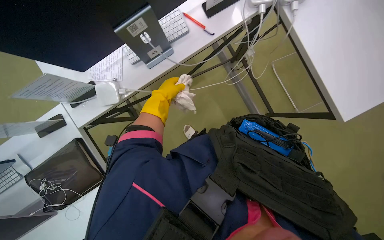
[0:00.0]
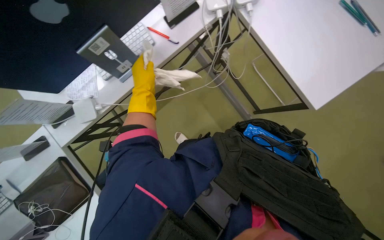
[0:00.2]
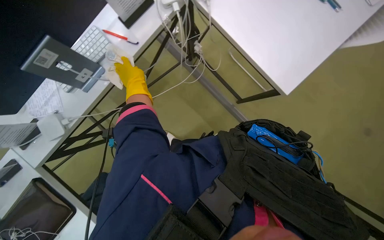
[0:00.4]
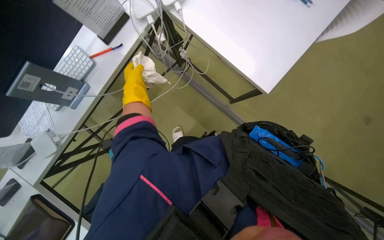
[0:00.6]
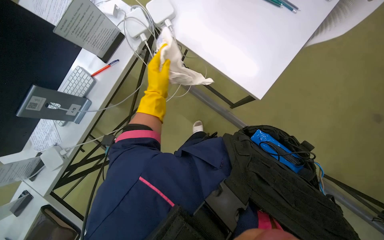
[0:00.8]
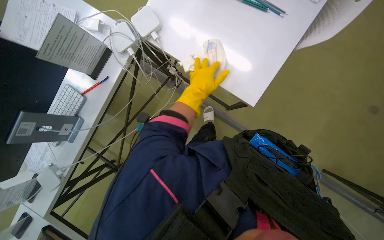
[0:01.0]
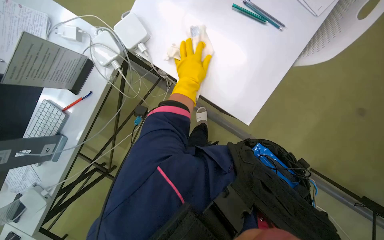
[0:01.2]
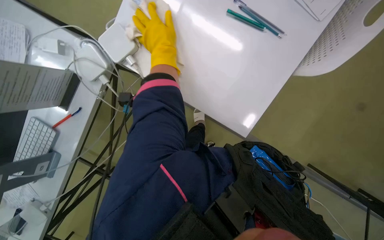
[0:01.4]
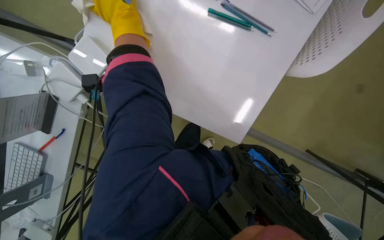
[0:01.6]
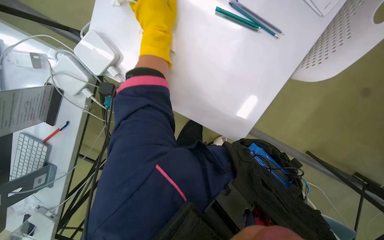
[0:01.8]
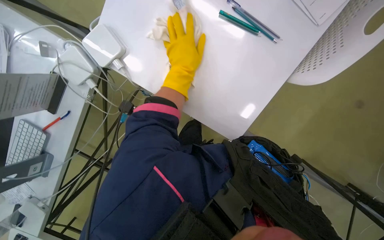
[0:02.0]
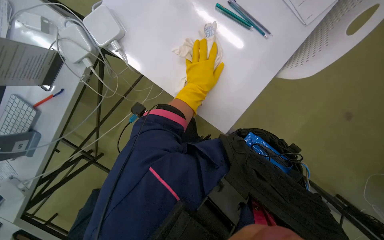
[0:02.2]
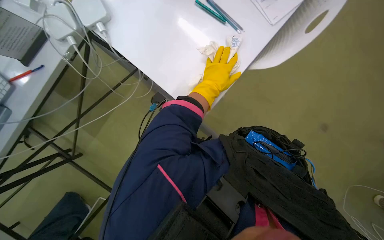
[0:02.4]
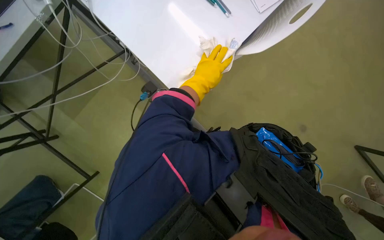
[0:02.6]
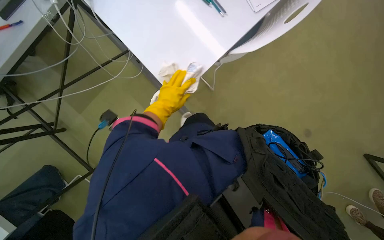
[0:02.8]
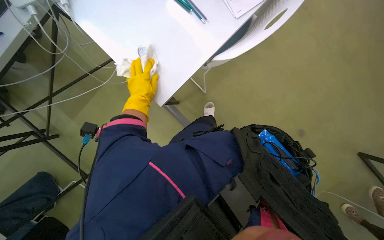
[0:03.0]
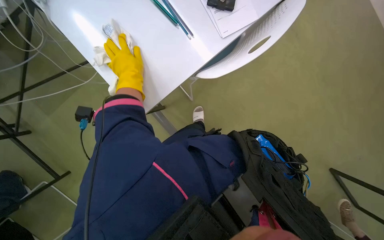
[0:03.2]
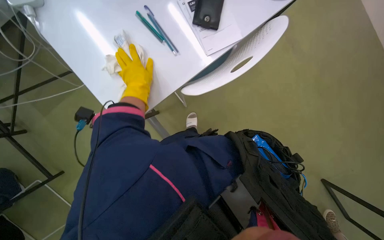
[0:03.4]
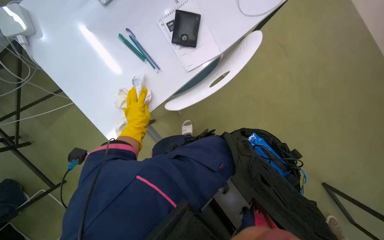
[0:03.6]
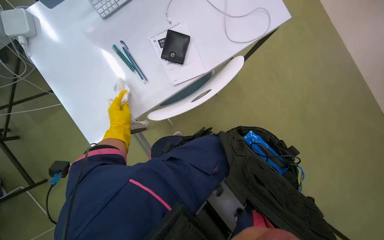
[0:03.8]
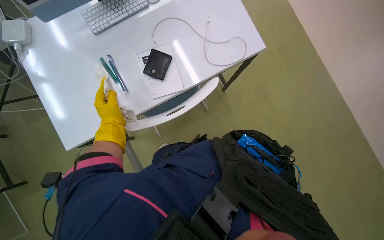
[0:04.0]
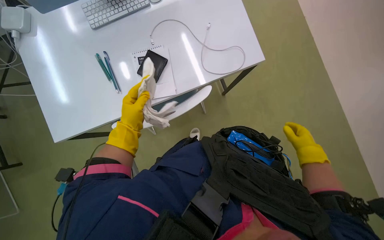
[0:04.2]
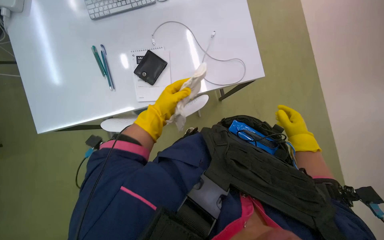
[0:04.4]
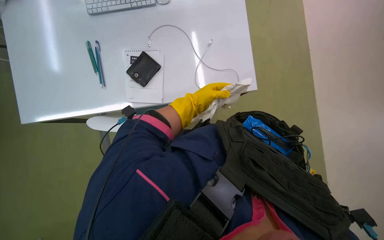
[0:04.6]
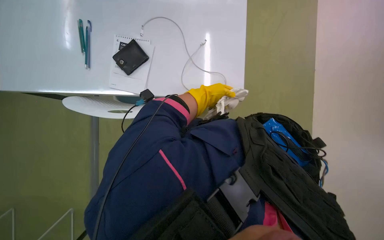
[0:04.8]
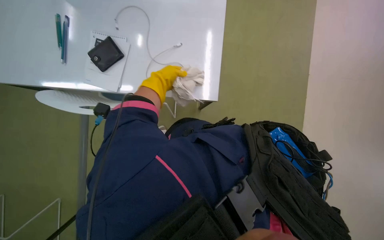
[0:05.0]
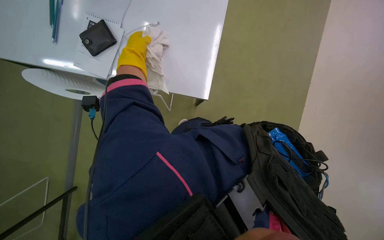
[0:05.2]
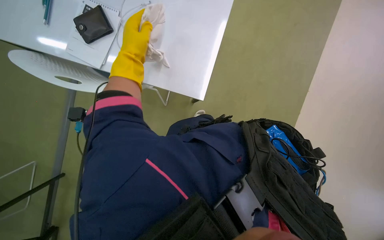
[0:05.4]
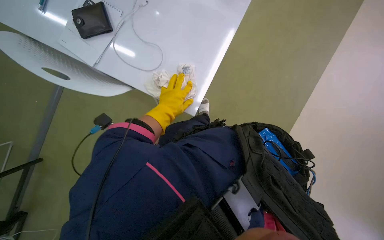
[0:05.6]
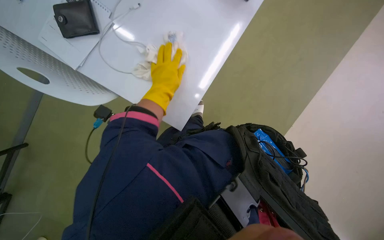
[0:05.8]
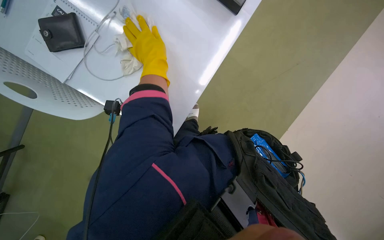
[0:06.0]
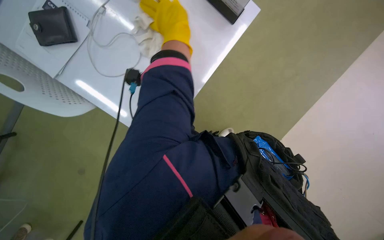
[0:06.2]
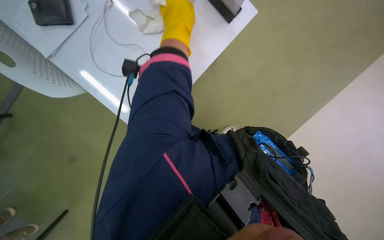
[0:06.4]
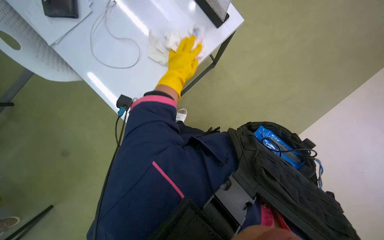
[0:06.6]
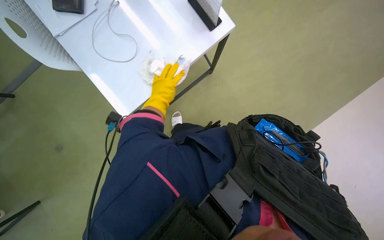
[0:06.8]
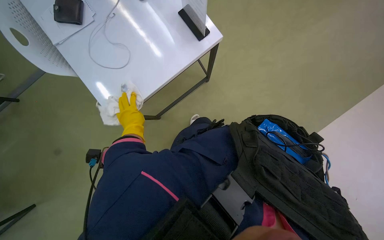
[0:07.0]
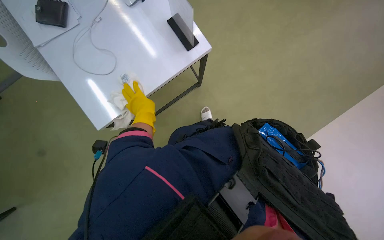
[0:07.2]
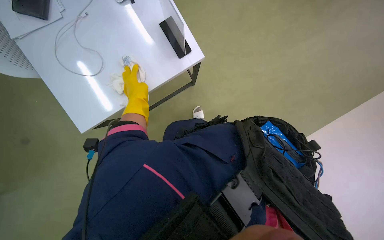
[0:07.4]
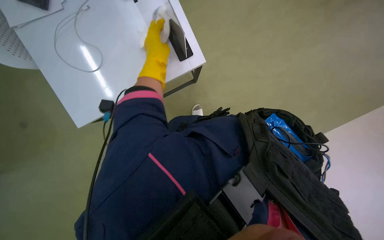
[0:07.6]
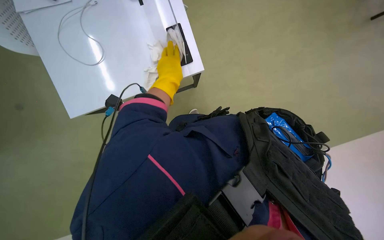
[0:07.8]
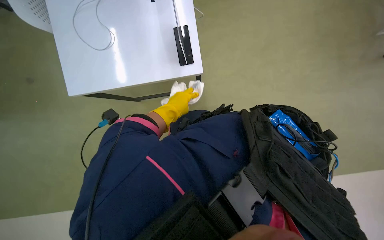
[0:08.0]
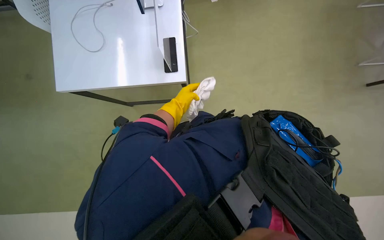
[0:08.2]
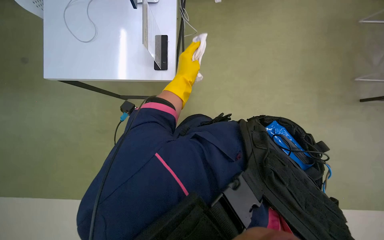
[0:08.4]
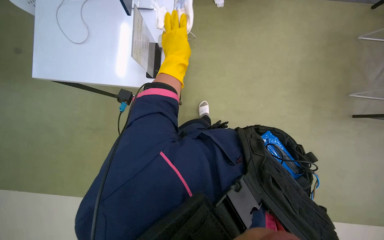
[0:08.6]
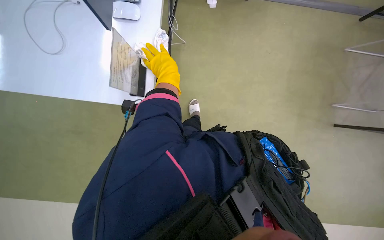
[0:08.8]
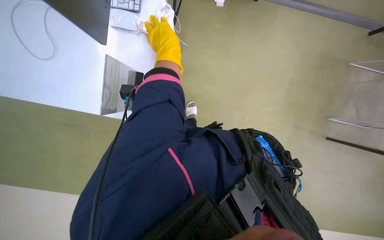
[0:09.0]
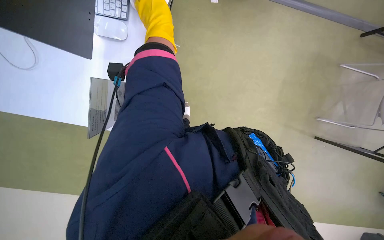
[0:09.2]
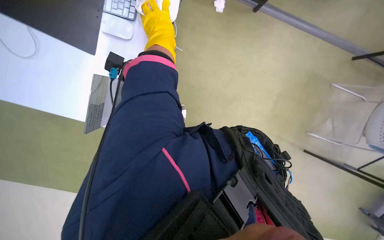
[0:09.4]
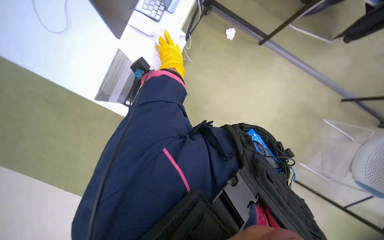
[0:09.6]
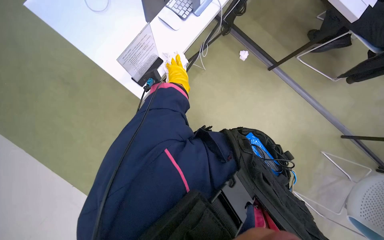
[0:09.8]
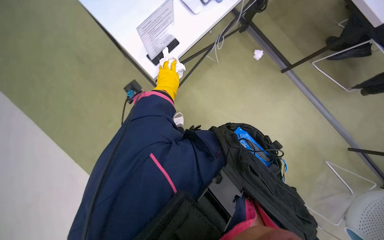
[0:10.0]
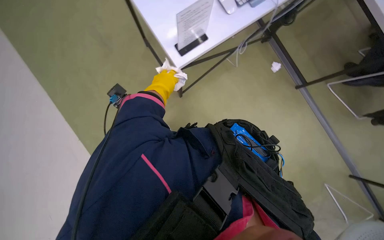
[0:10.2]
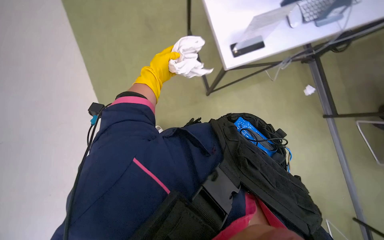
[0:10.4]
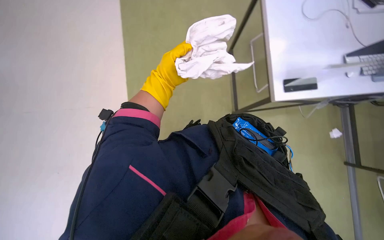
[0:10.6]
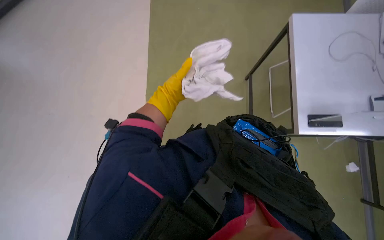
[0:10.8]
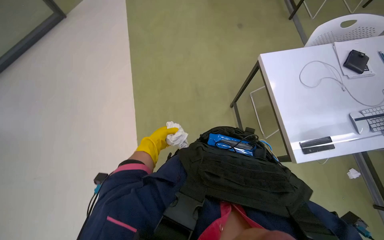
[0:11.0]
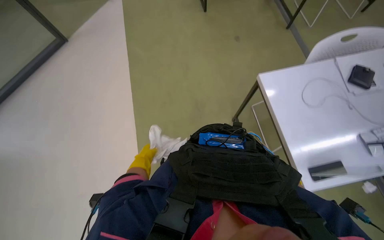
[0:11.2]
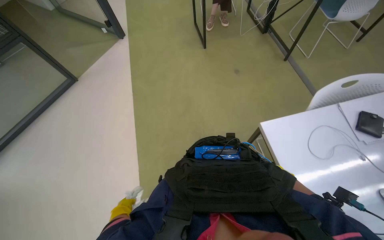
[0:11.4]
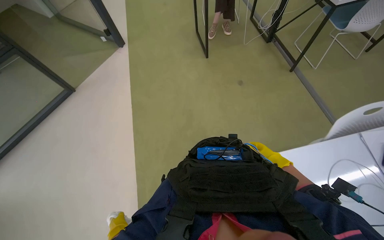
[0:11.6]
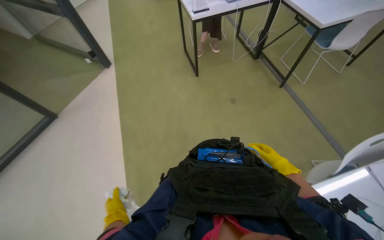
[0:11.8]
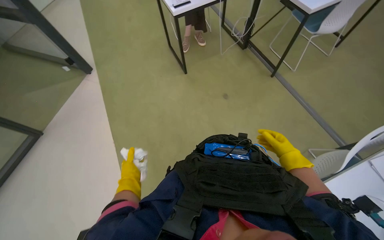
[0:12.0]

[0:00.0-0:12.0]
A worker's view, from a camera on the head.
Job: wiping surfaces.
The whole recording: Wiping office desks. The worker wipes down multiple office desks with a cloth.
0:00.0 to 0:01.6: The camera travels approximately 60 cm. The camera pitches downward, by about 10 degrees. The scene rotates counterclockwise by roughly 35 degrees.
0:01.6 to 0:03.0: The left hand travels down the picture by some 40 cm, and goes to the right and returns, about 20 cm each way.
0:03.0 to 0:04.4: The left hand travels to the right by some 20 cm.
0:04.4 to 0:06.0: The left hand moves left and right over roughly 25 cm, changing direction 2 times.
0:06.0 to 0:07.6: The left hand moves up and down the picture over roughly 30 cm, changing direction 2 times.
0:07.6 to 0:09.0: The left hand moves roughly 15 cm farther from the camera and comes back.
0:09.0 to 0:10.4: The scene rotates clockwise by approximately 55 degrees.

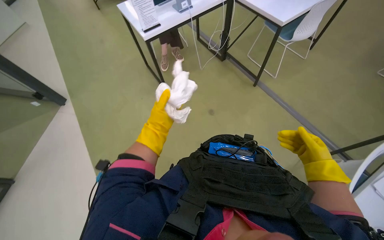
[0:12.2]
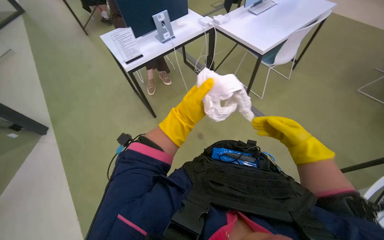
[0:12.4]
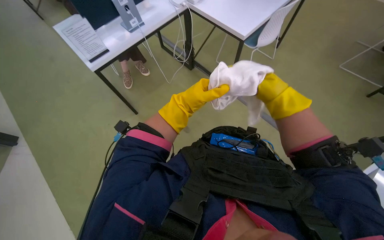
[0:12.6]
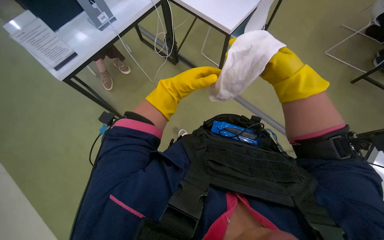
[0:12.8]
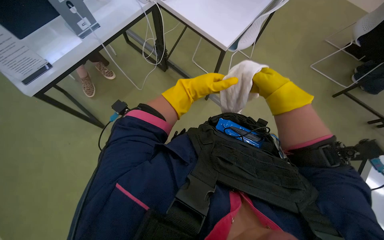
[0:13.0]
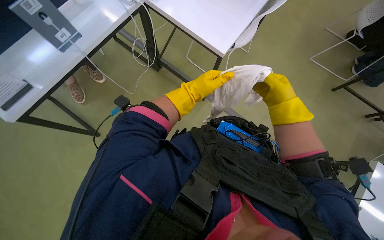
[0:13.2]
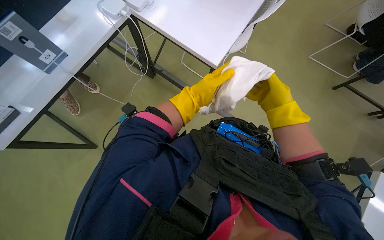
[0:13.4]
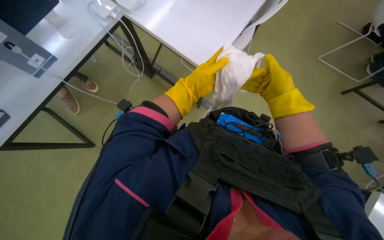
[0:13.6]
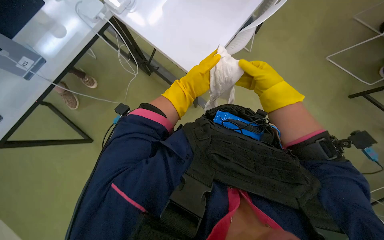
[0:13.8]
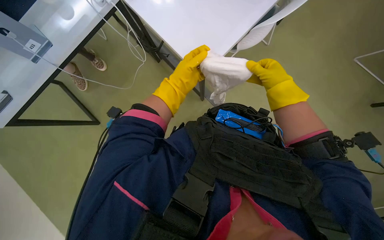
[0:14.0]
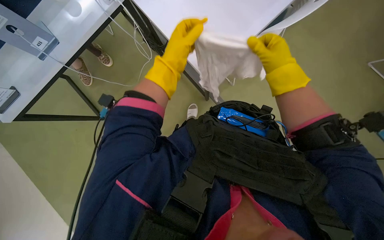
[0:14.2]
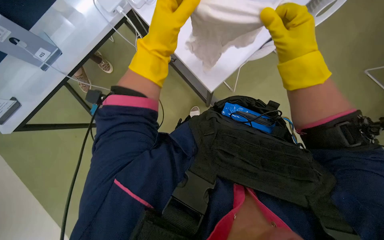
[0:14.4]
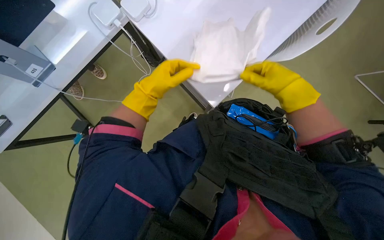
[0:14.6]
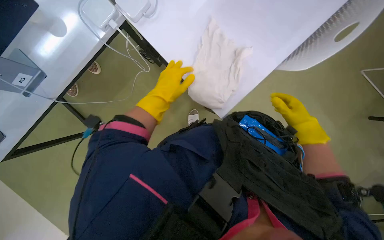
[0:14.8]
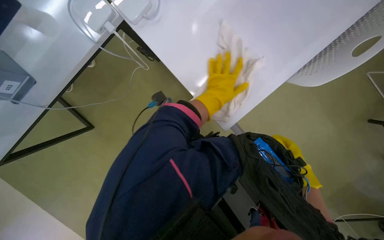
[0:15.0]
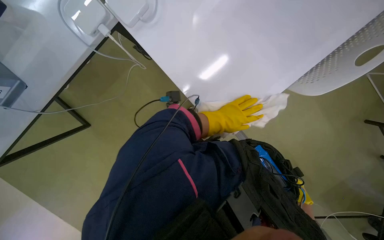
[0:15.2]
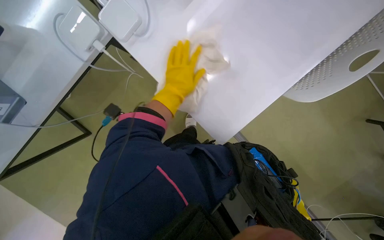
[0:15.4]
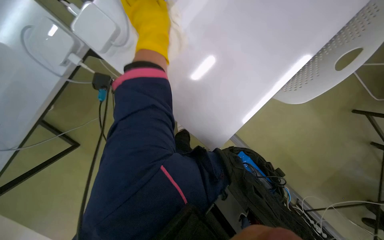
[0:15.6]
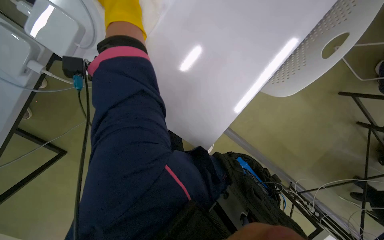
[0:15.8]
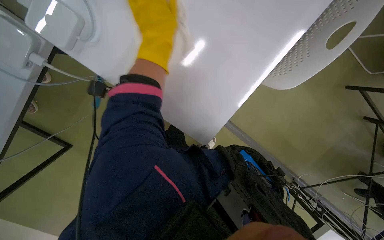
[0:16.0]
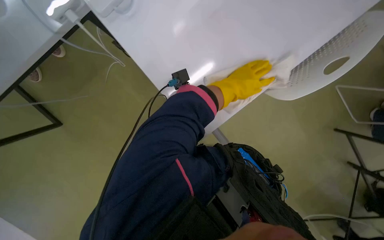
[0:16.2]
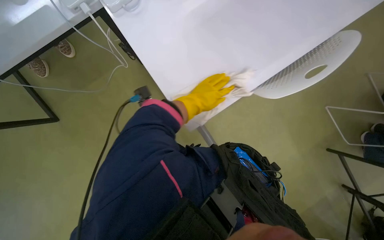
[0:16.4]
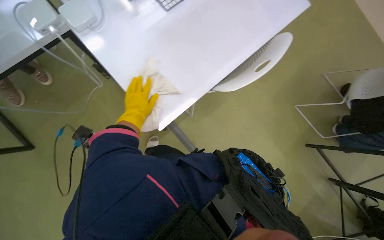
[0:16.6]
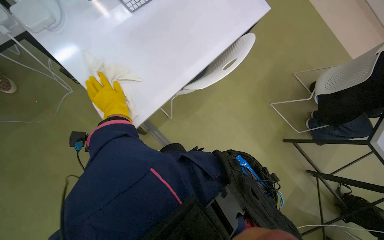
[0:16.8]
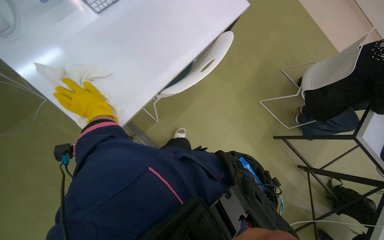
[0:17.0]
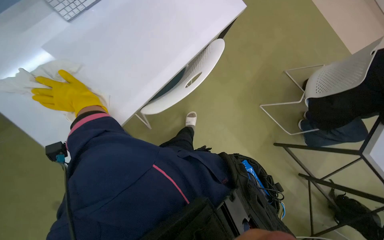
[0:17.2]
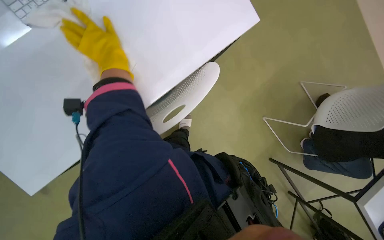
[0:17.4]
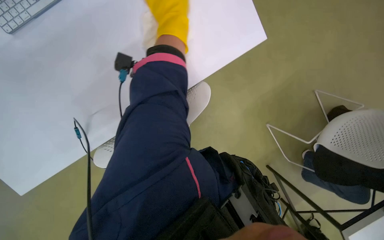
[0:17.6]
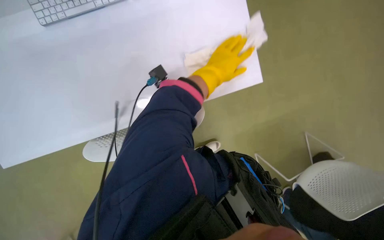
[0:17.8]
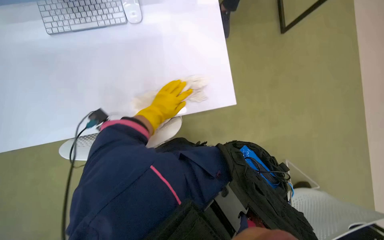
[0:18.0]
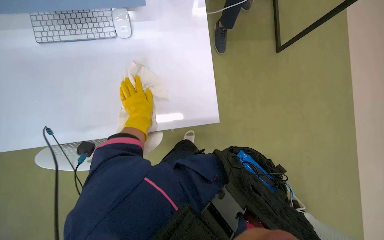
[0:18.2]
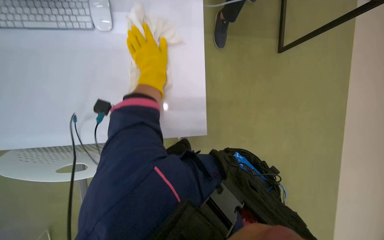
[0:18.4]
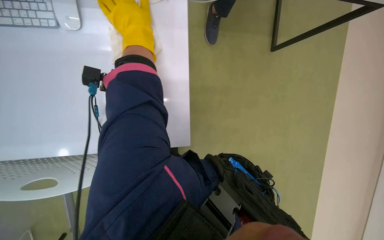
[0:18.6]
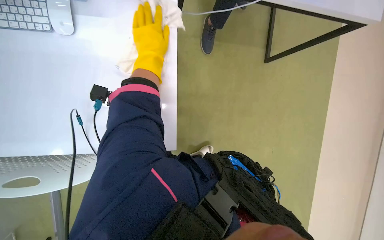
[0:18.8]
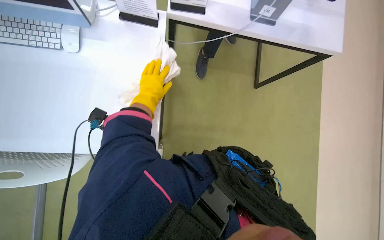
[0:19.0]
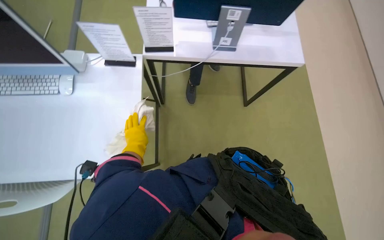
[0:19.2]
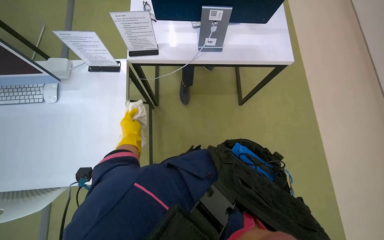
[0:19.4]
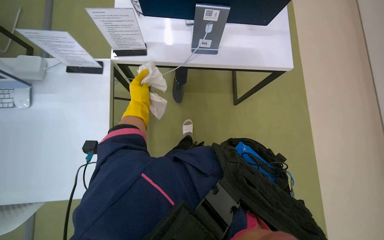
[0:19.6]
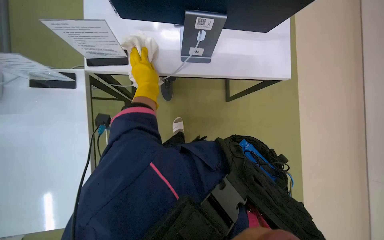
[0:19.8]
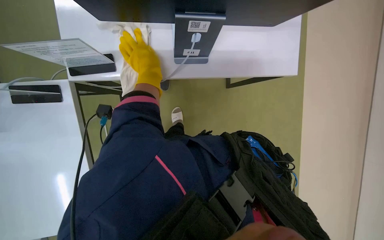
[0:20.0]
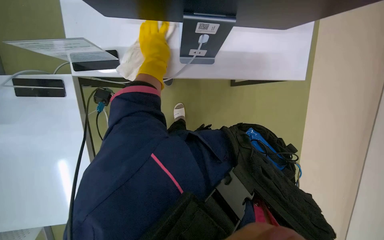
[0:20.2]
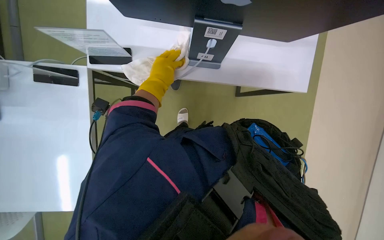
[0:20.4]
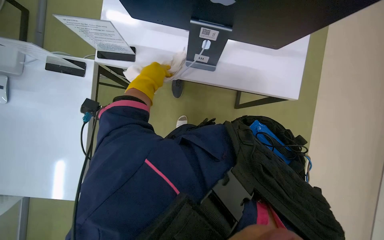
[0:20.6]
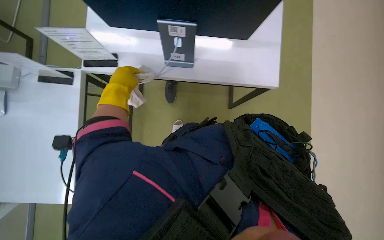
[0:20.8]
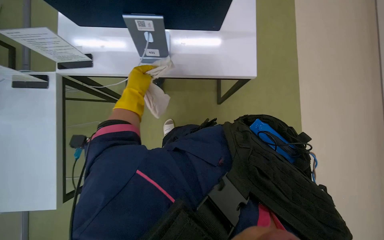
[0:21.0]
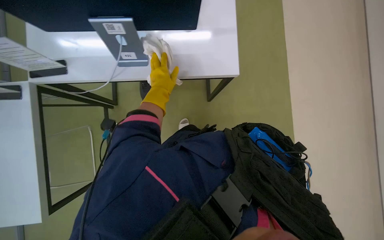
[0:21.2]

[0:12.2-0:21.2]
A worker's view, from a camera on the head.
Job: wiping surfaces.
The whole recording: Wiping office desks. The worker wipes down multiple office desks with a cloth.
0:12.2 to 0:13.8: The right hand moves up the picture, approximately 35 cm.
0:13.8 to 0:15.2: The left hand shifts approximately 25 cm farther from the camera and down the picture.
0:18.2 to 0:19.8: The camera is carried roughly 50 cm.
